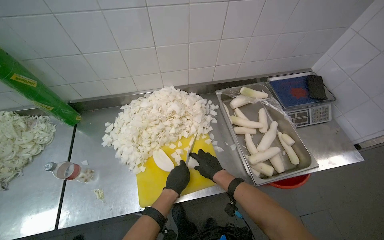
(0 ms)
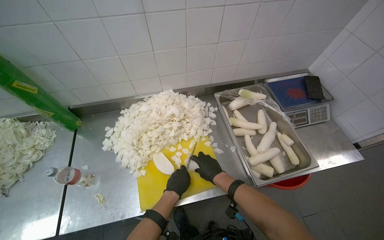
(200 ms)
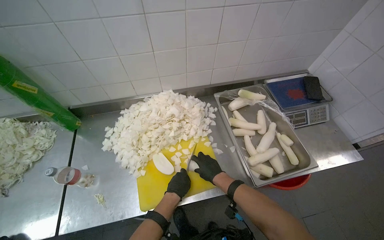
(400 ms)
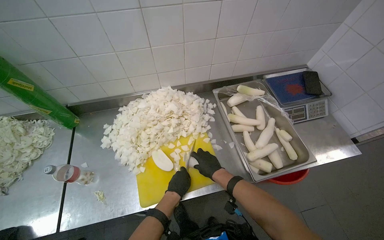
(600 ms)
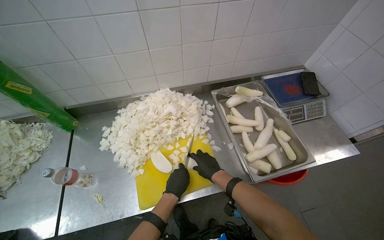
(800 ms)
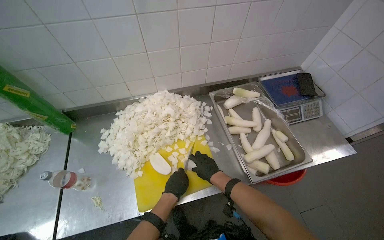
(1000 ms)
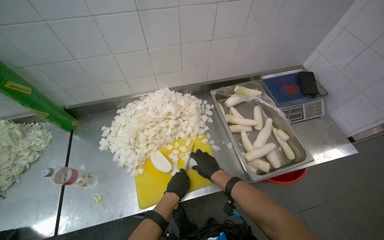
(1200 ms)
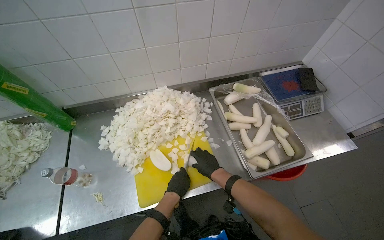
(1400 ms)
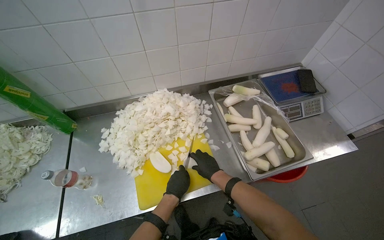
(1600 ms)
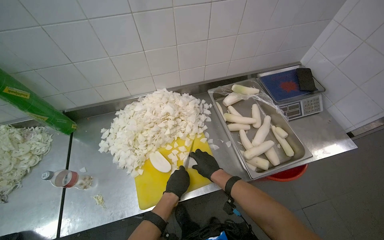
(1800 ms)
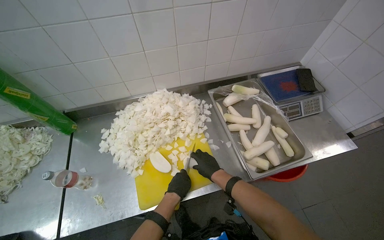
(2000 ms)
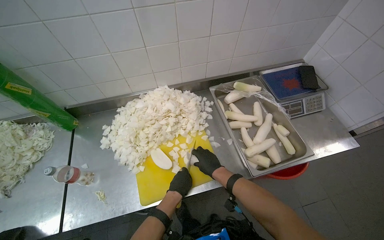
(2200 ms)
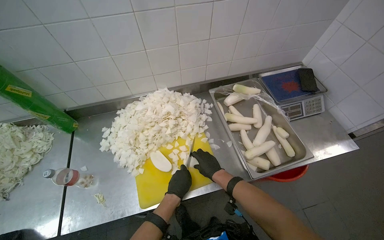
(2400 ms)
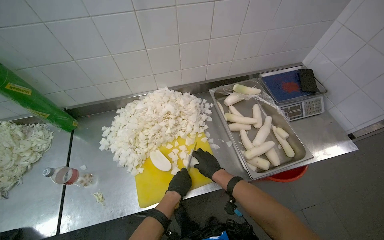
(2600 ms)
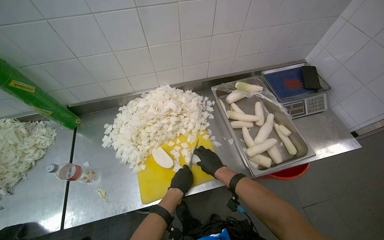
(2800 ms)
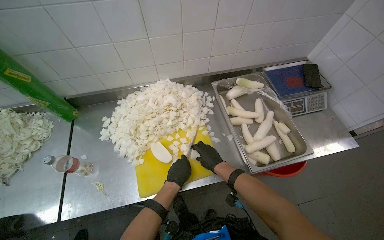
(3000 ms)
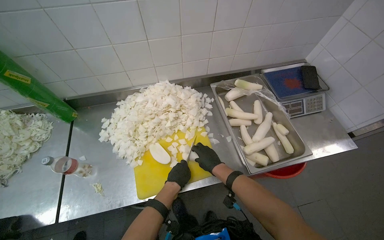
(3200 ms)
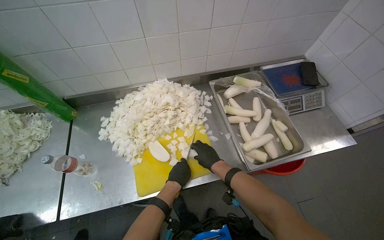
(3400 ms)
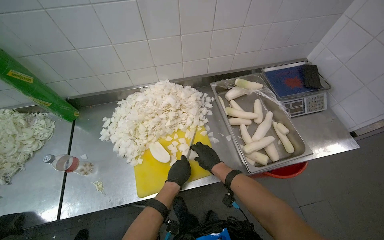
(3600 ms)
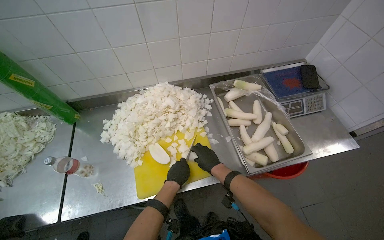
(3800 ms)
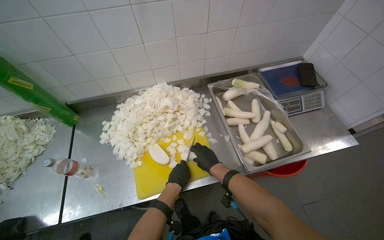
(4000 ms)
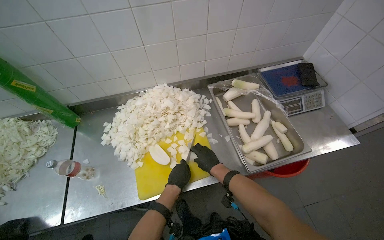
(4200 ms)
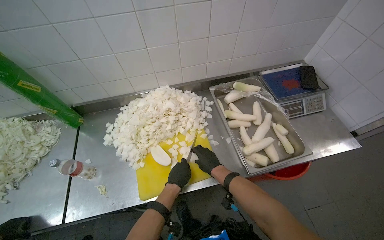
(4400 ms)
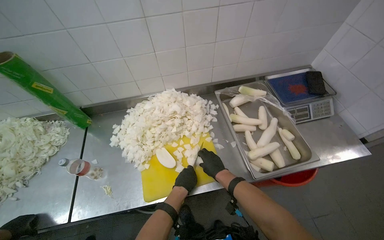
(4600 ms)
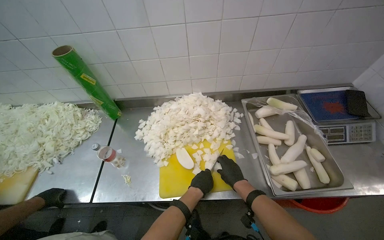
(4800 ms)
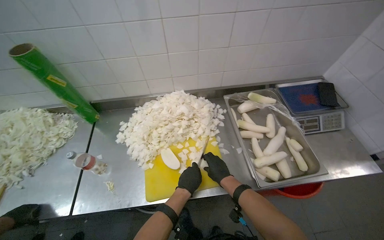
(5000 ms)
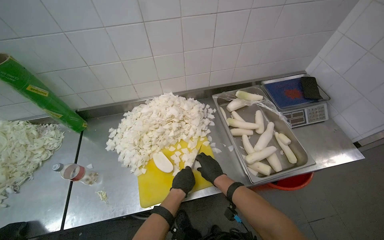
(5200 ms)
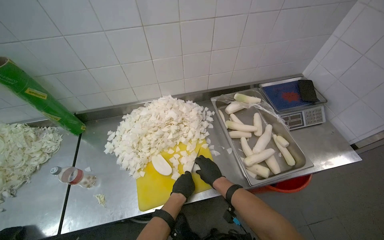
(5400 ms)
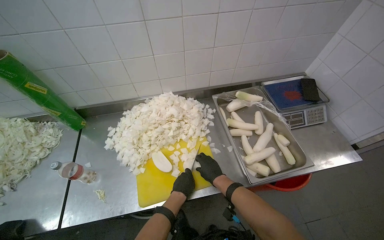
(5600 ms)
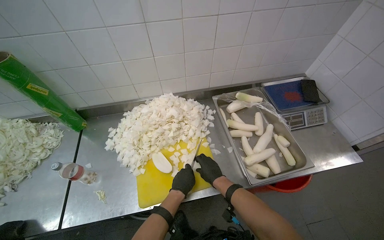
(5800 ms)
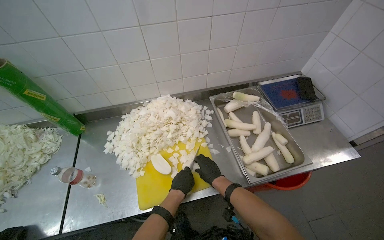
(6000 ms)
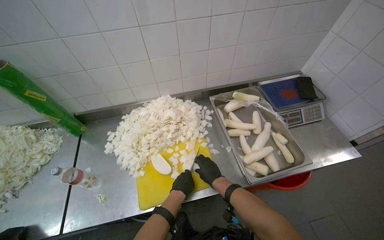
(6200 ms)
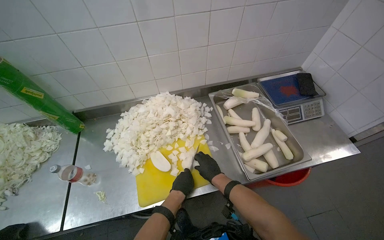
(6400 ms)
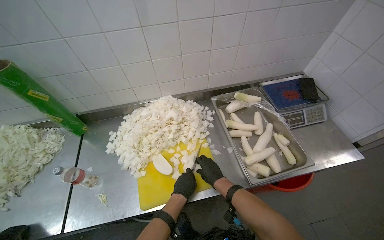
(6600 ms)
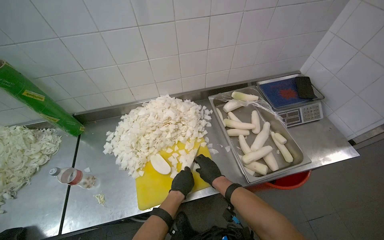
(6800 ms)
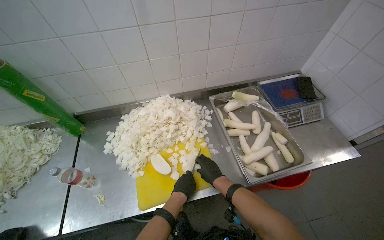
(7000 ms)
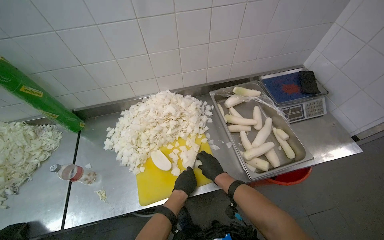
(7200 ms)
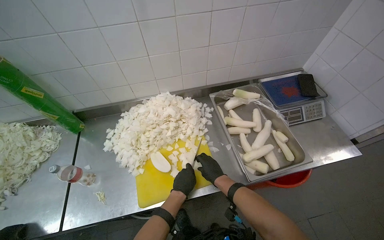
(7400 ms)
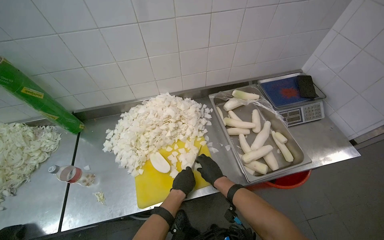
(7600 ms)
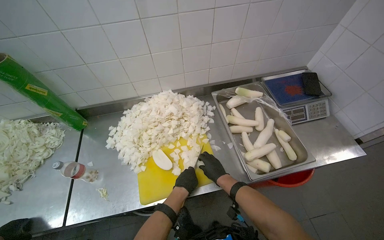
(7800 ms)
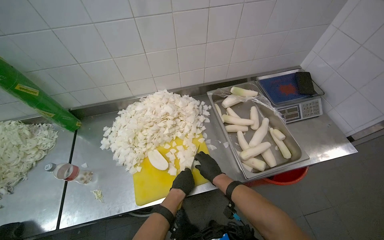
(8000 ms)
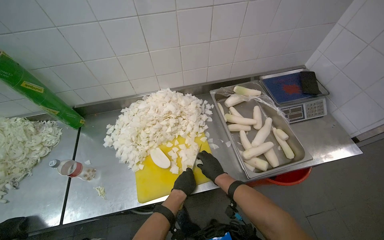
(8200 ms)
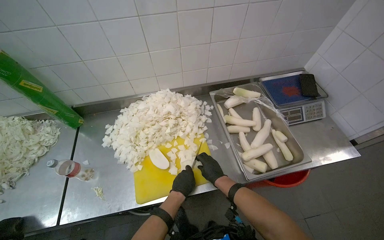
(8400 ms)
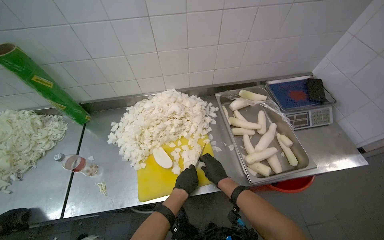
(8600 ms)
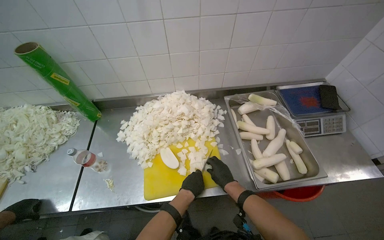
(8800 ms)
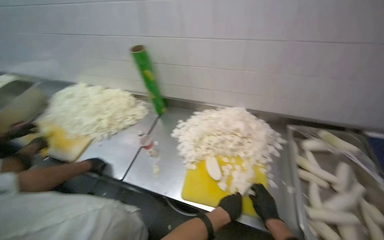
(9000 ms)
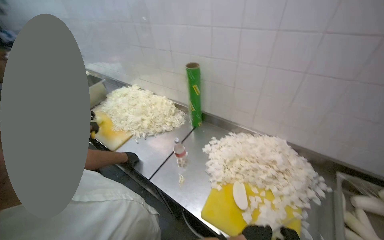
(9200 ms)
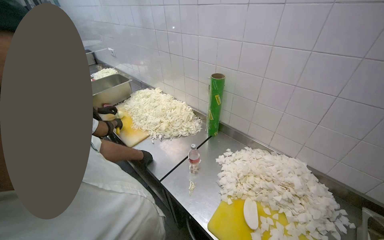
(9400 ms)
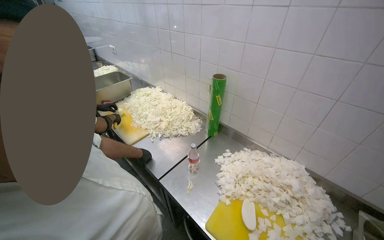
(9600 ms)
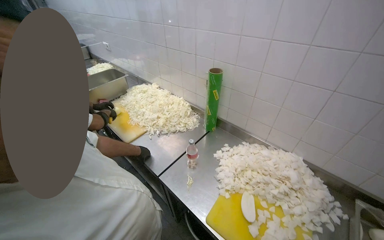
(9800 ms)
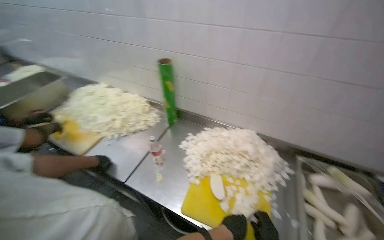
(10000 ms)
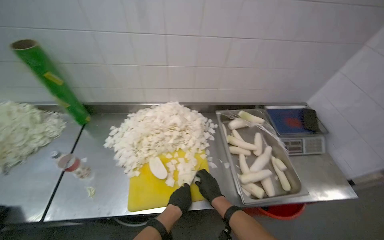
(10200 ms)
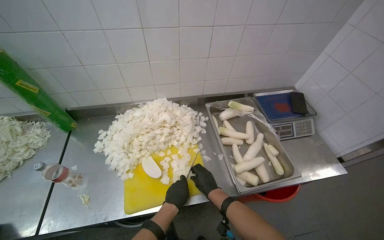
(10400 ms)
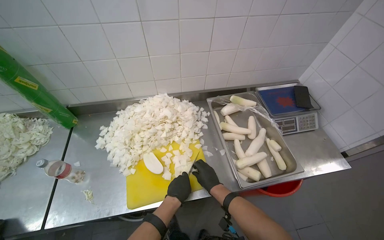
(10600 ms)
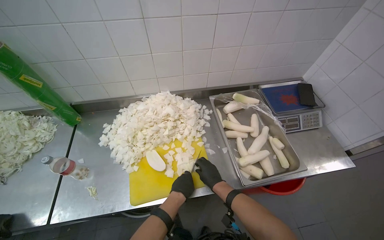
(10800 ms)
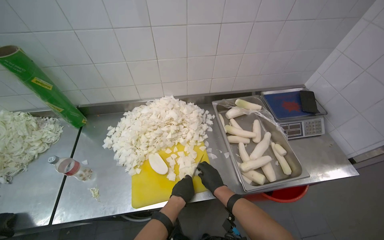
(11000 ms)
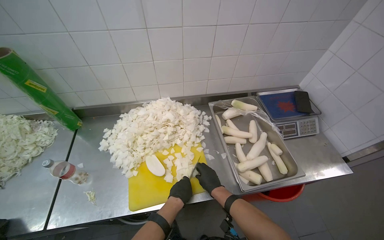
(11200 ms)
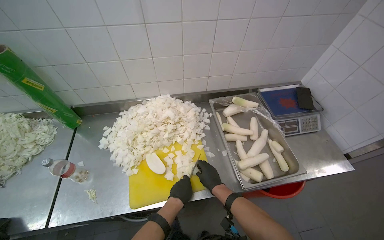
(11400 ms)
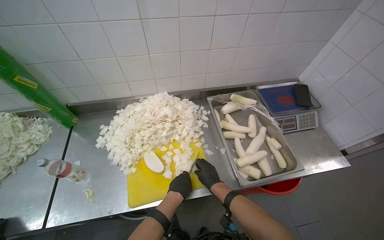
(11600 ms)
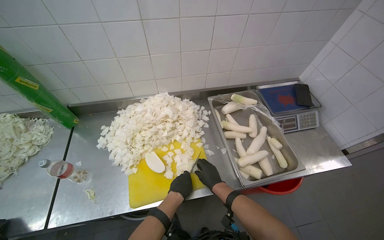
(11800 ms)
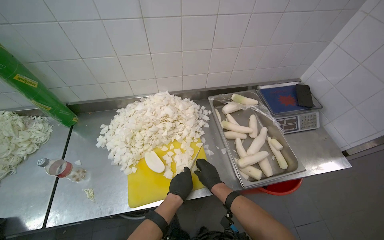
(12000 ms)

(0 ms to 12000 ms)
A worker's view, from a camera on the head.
Job: preparing food.
The whole recording: Chopping white radishes. The worker chops white radishes into small pieces on a yellow cutting board.
0 ms - 7600 ms: The hands stay close to where they were, moving slightly.
7600 ms - 9000 ms: The head turns to the left by some 30 degrees.
9000 ms - 10400 ms: The wearer looks some 30 degrees further to the right.

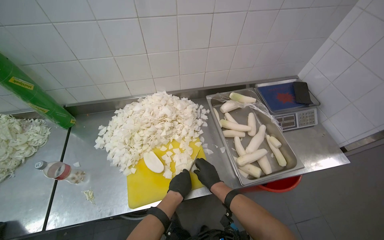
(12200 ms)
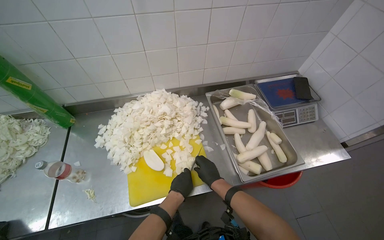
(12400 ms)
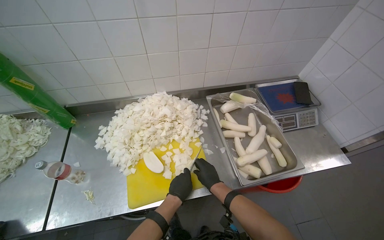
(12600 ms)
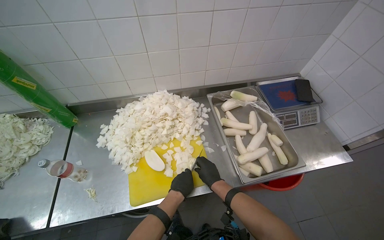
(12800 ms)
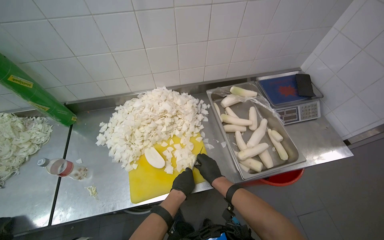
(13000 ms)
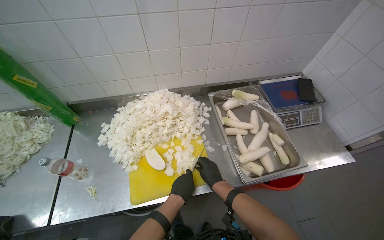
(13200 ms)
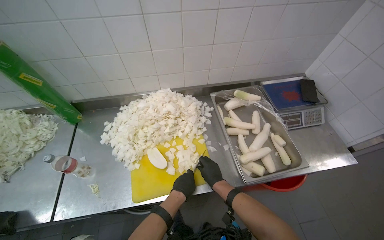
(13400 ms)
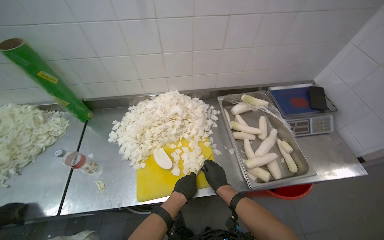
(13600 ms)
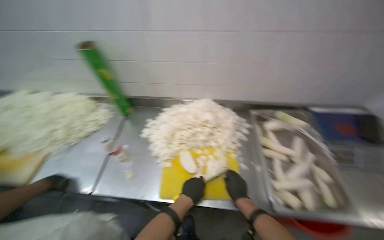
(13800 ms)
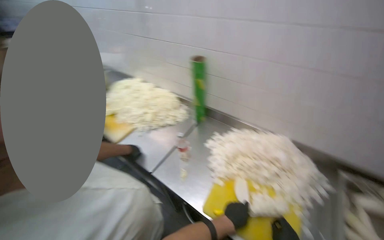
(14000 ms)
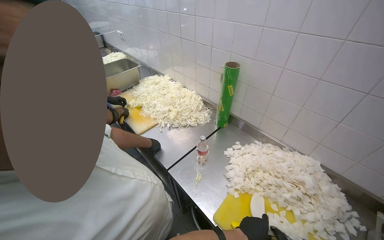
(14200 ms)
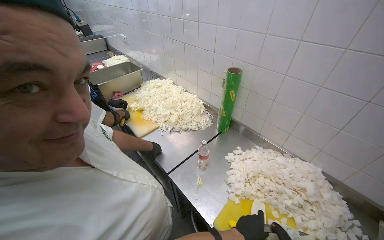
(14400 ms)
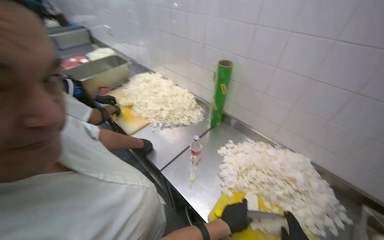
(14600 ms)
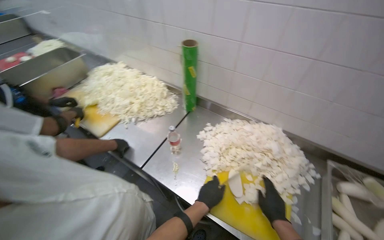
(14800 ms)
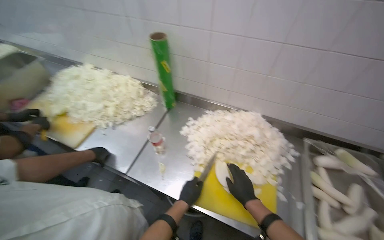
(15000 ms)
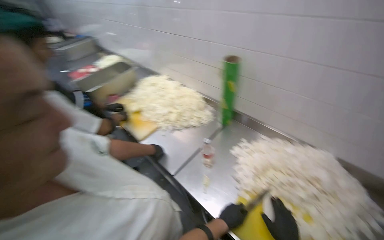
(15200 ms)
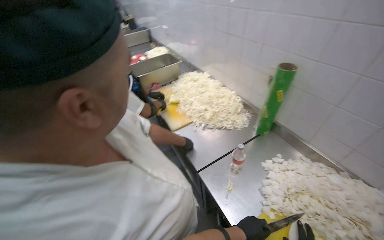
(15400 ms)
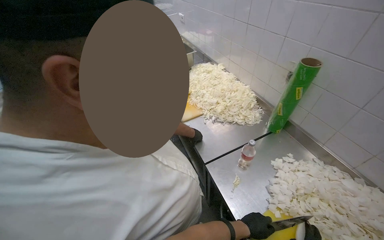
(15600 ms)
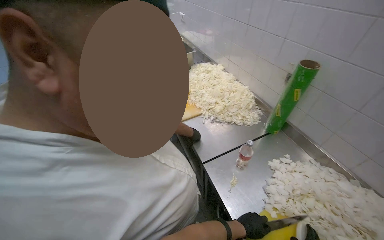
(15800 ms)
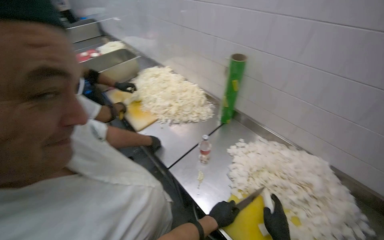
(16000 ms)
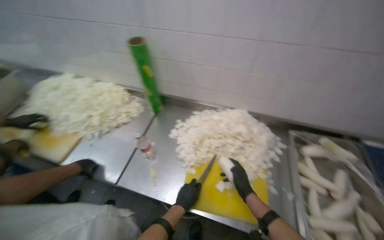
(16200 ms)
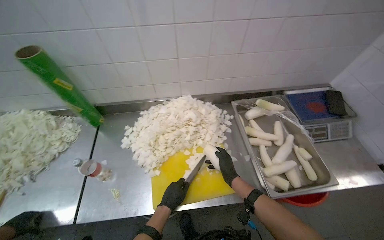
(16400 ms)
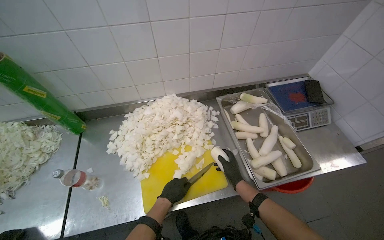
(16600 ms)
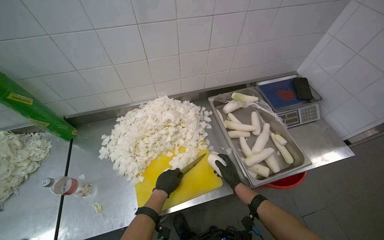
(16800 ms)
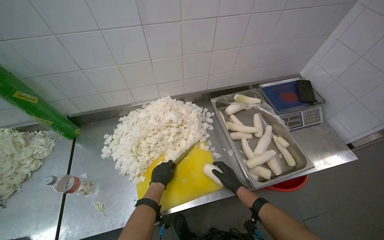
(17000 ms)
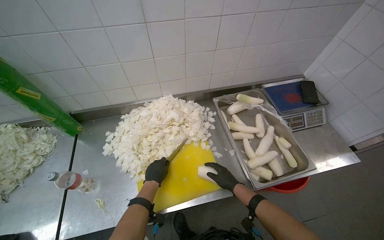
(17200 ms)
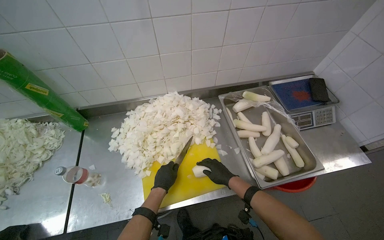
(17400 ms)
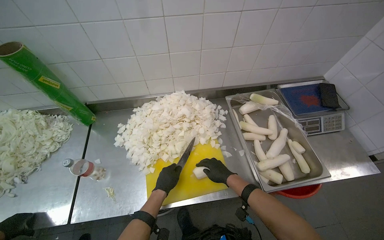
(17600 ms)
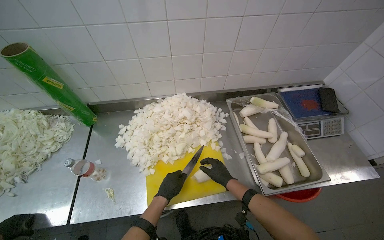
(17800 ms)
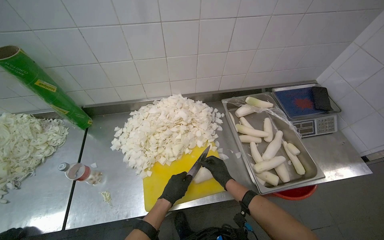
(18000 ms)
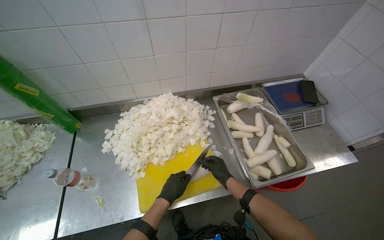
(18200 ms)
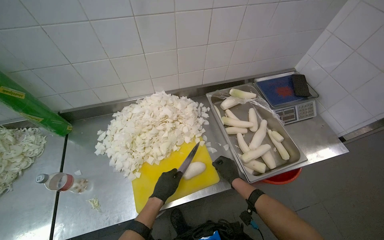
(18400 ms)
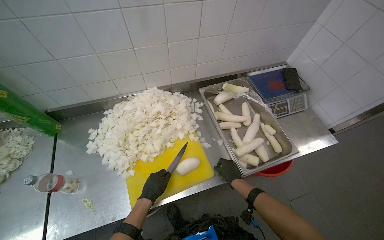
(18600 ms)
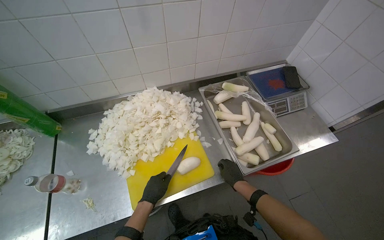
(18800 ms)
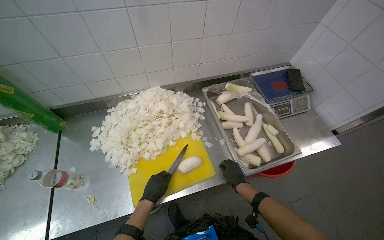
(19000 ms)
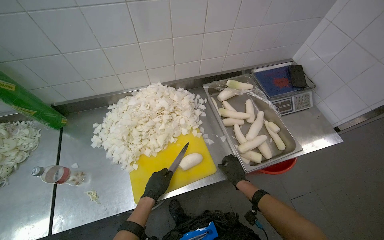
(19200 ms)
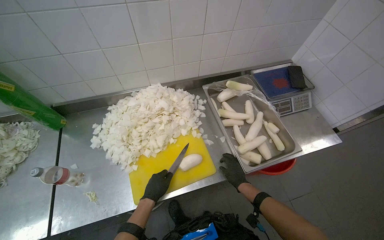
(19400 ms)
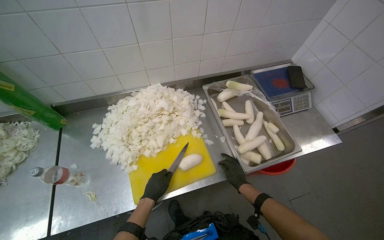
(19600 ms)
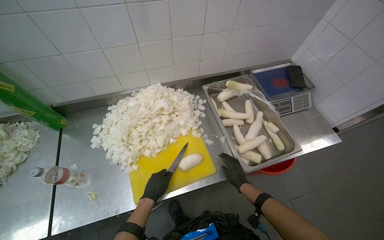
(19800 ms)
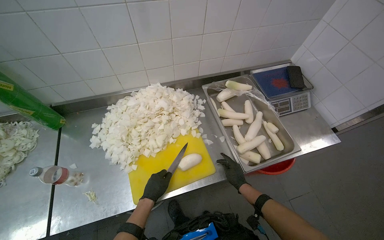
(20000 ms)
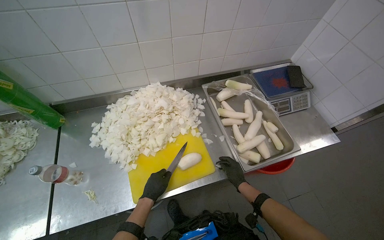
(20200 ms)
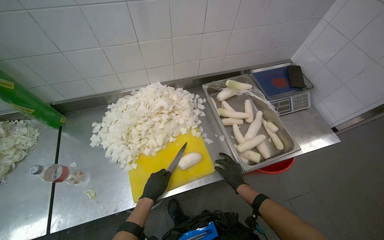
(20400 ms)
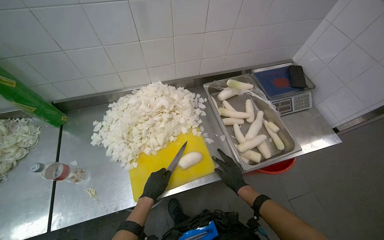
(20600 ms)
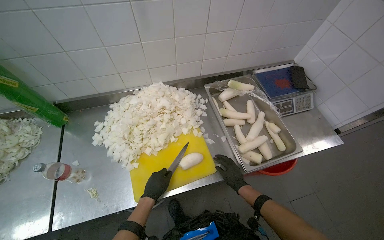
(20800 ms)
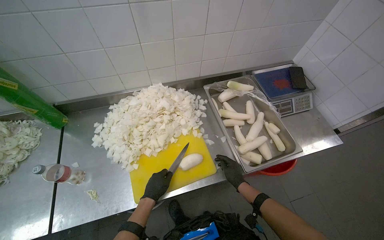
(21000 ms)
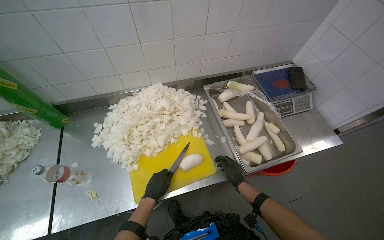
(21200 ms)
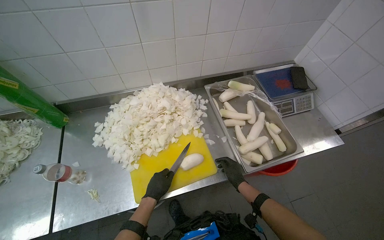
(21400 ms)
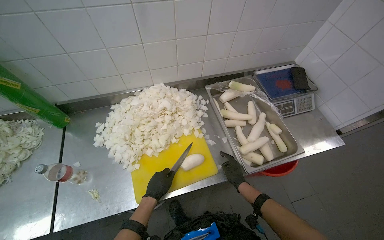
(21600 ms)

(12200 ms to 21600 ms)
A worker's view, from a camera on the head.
Job: preparing food.
The whole recording: Chopping white radishes. The worker chops white radishes into small pieces on a yellow cutting board.
12200 ms - 13800 ms: The head rotates roughly 15 degrees to the left.
13800 ms - 15400 ms: The wearer's head swings some 55 degrees to the left.
15400 ms - 17000 ms: The head rotates approximately 75 degrees to the right.
17000 ms - 21600 ms: The hands stay close to where they were, moving slightly.
